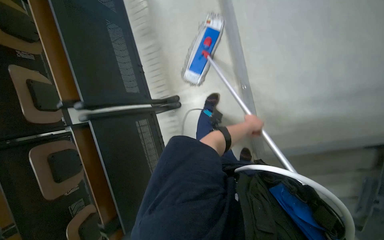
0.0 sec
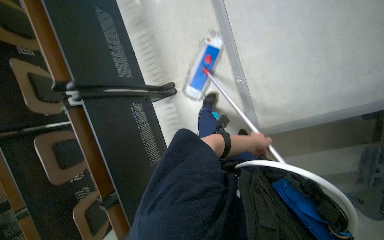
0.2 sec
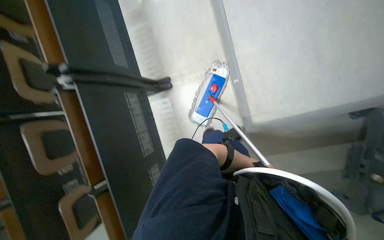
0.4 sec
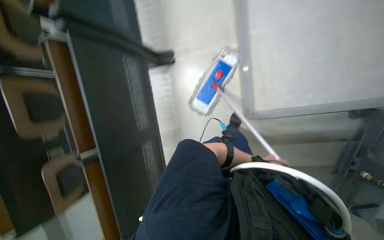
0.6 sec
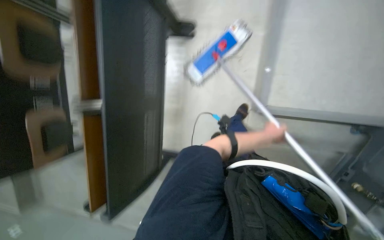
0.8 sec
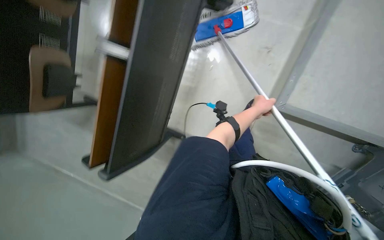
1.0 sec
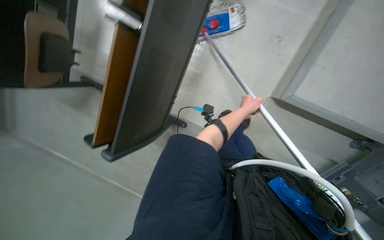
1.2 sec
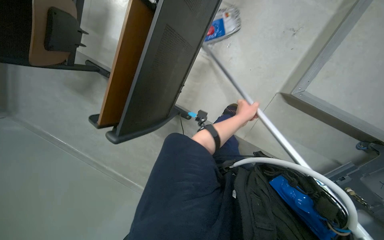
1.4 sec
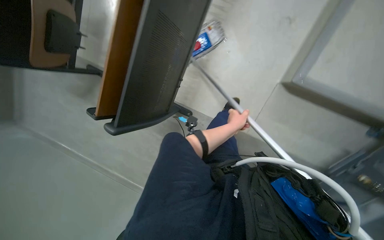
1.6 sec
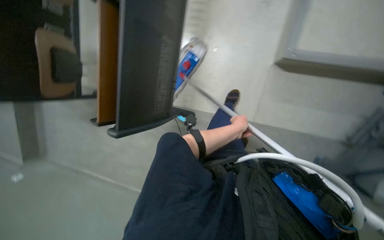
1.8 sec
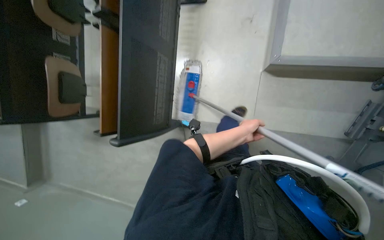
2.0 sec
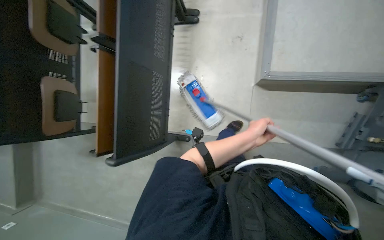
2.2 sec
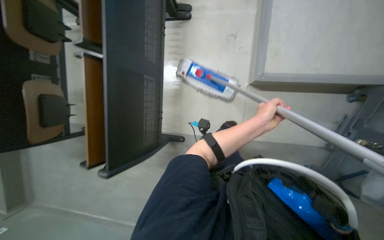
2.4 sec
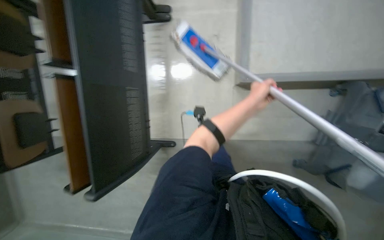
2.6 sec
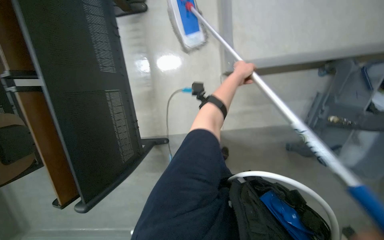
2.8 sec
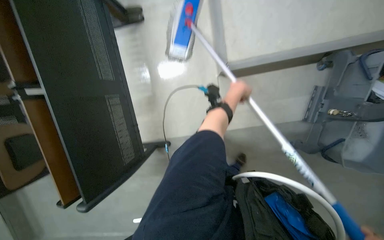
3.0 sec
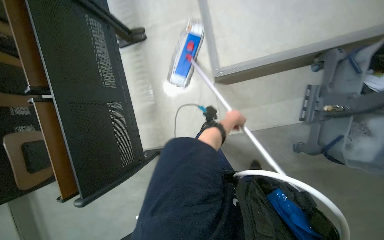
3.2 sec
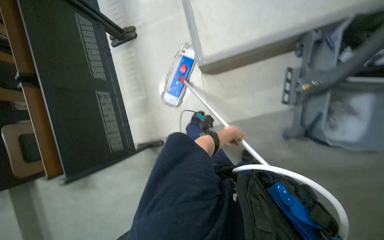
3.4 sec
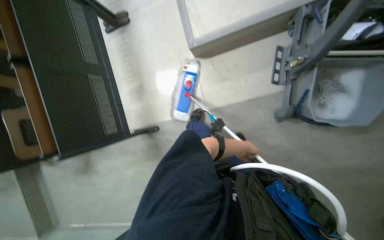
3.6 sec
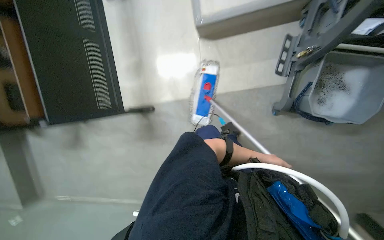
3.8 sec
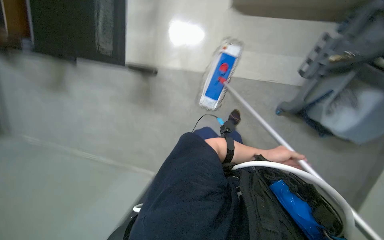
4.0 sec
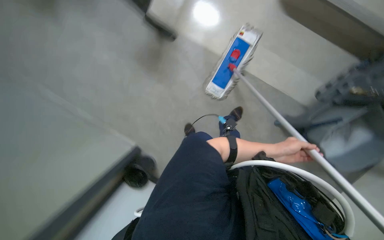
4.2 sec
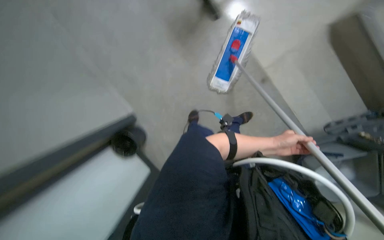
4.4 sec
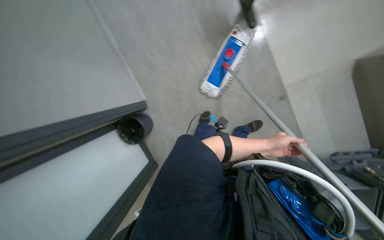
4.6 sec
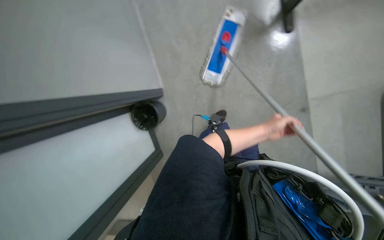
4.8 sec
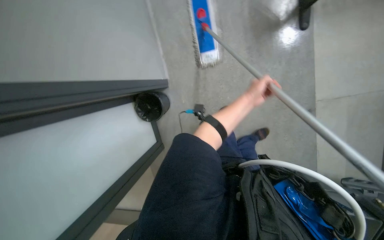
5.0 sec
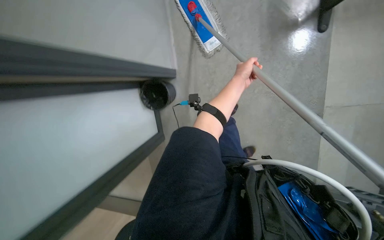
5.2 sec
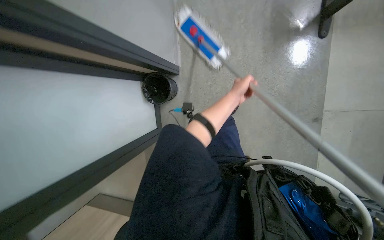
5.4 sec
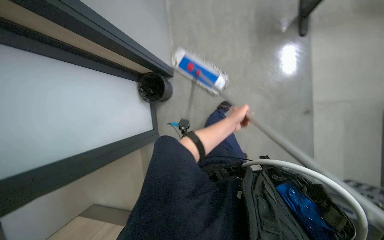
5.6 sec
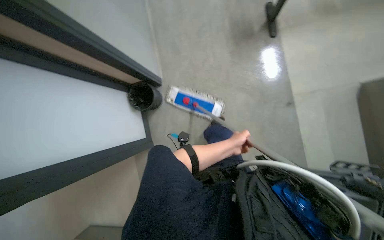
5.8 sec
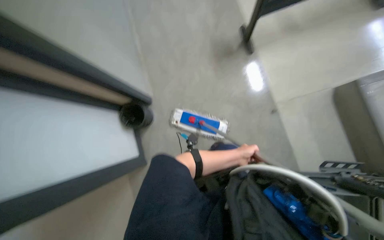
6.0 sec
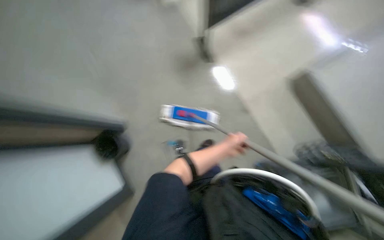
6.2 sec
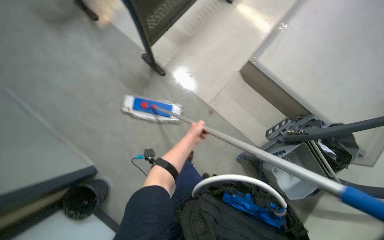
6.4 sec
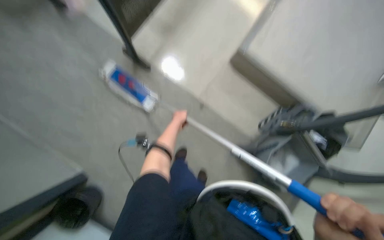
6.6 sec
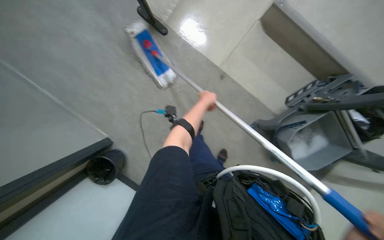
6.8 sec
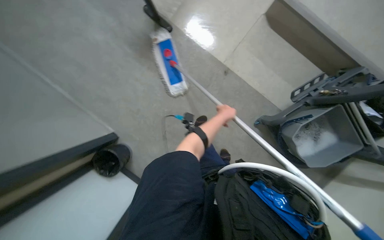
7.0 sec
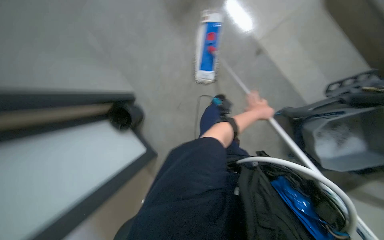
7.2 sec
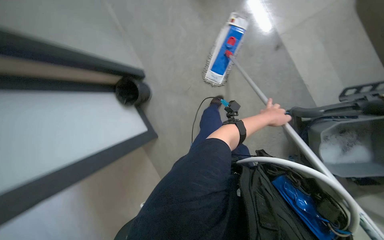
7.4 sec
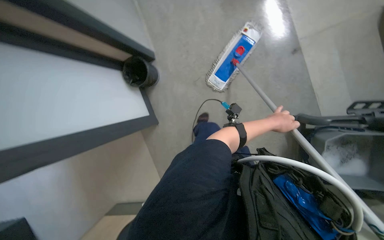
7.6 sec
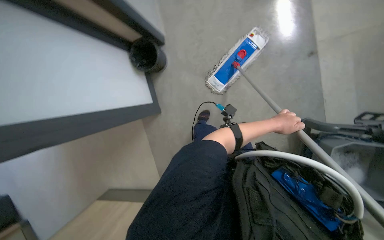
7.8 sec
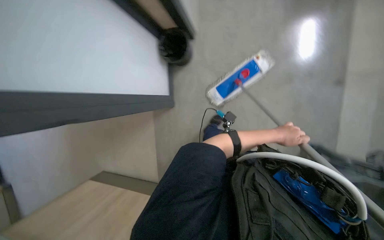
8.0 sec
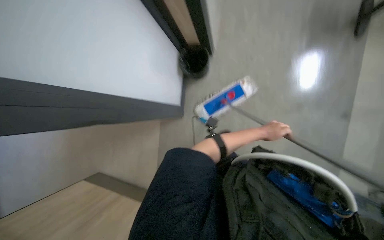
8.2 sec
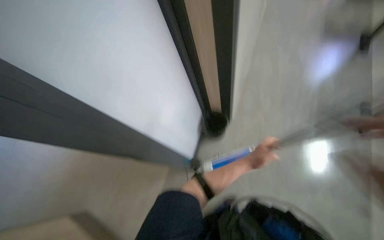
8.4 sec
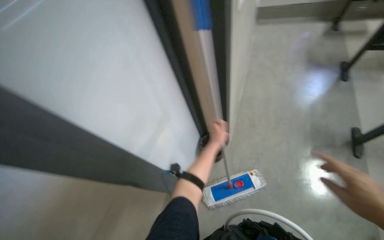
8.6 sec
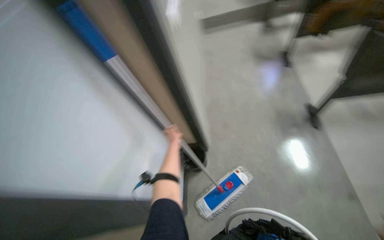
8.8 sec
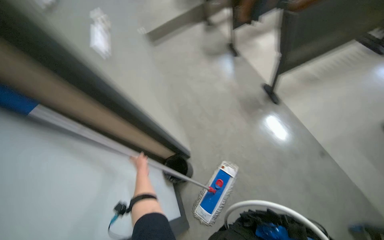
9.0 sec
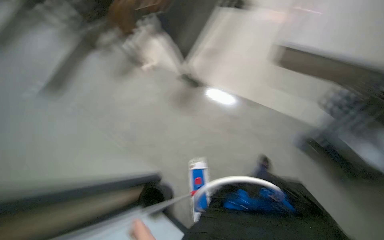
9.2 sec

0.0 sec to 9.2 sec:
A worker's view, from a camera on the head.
Job: wiping surfaces.
The whole recording: Mopping wall. The worker mops the wall with a long-handled mop.
0.0 sec to 1.6 sec: The head travels approximately 40 cm. The camera pitches downward, by about 15 degrees.
6.2 sec to 7.6 sec: The view tips downward by about 30 degrees. The left hand is displaced to the right by some 10 cm.
7.6 sec to 9.2 sec: The head turns to the right by some 65 degrees. The view tilts about 20 degrees upward.

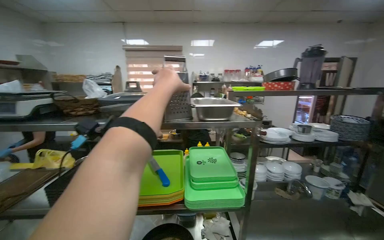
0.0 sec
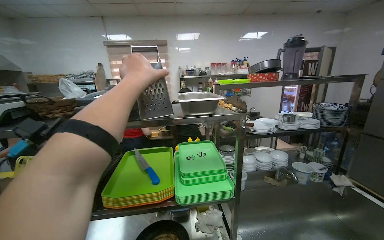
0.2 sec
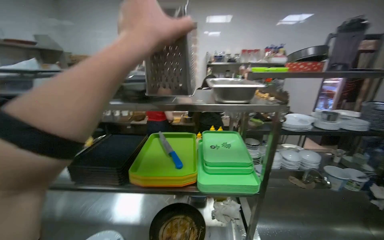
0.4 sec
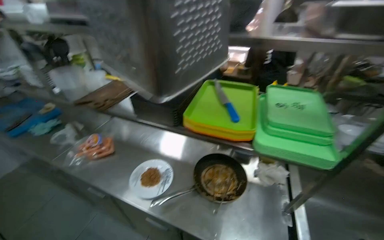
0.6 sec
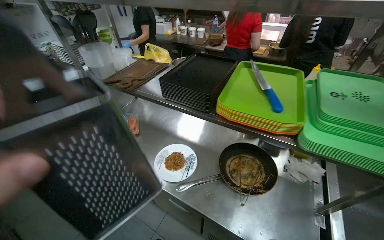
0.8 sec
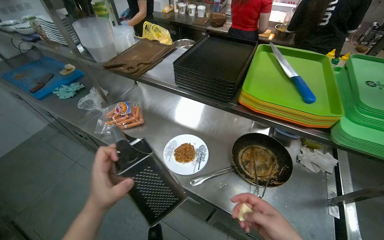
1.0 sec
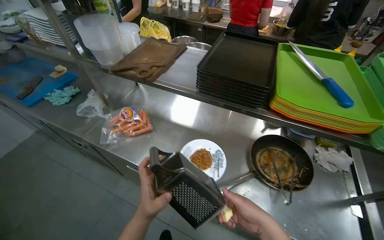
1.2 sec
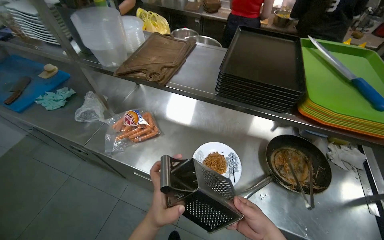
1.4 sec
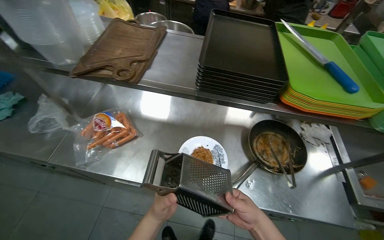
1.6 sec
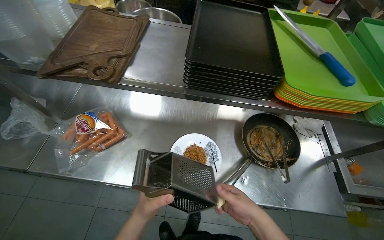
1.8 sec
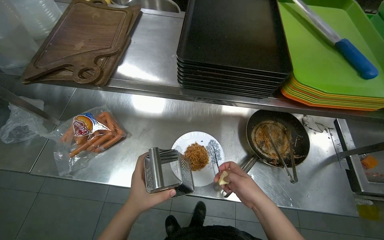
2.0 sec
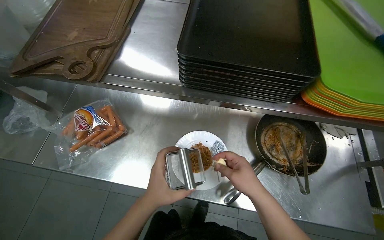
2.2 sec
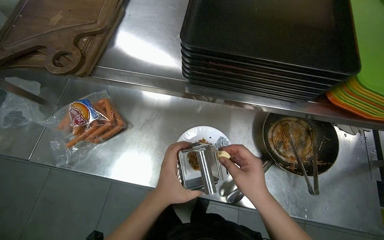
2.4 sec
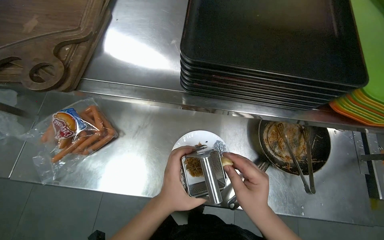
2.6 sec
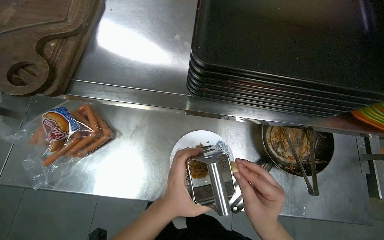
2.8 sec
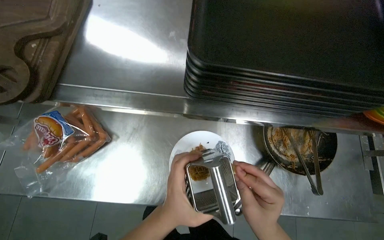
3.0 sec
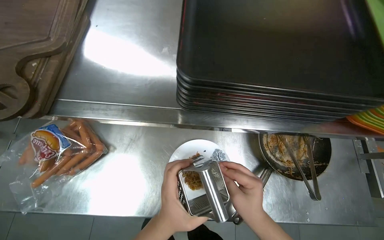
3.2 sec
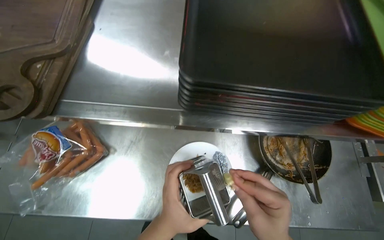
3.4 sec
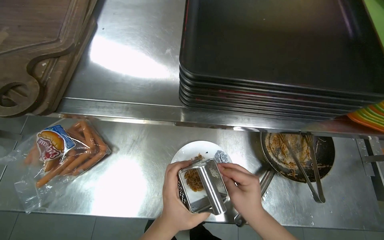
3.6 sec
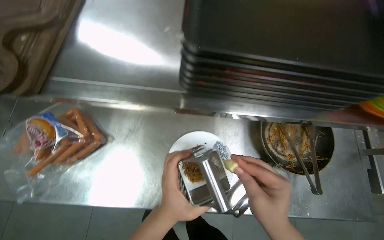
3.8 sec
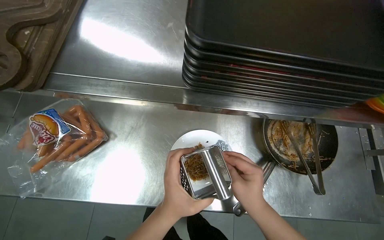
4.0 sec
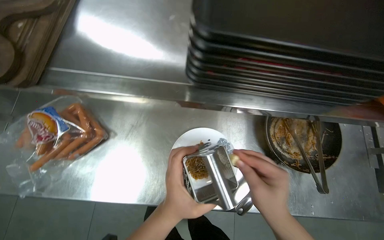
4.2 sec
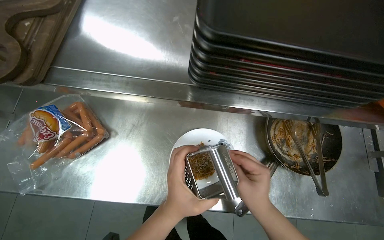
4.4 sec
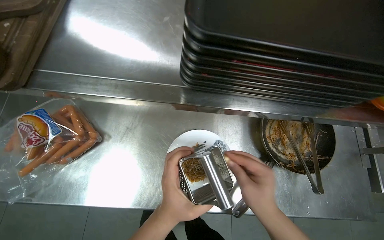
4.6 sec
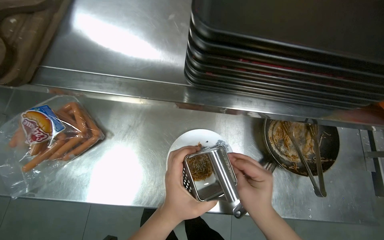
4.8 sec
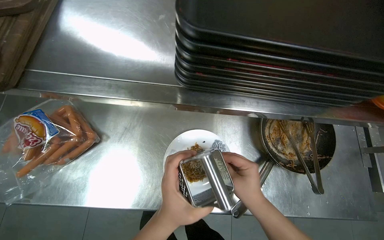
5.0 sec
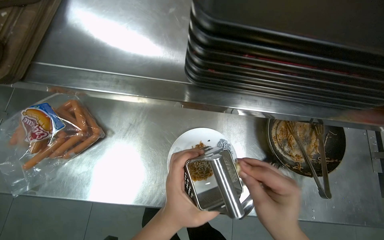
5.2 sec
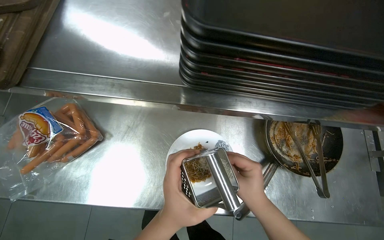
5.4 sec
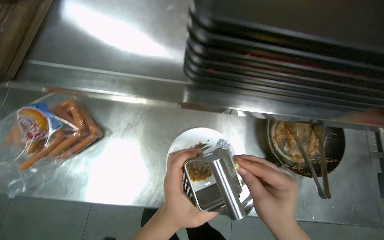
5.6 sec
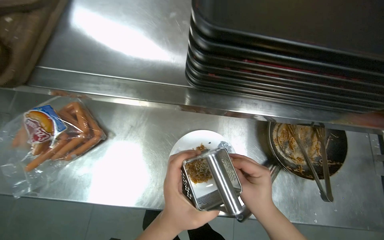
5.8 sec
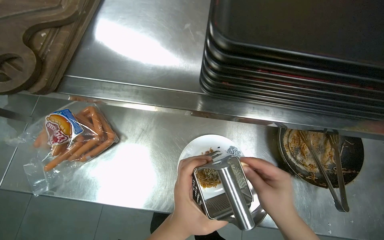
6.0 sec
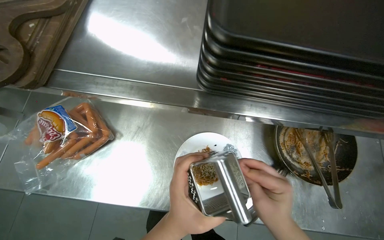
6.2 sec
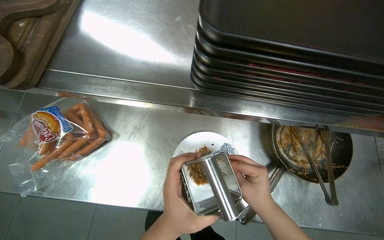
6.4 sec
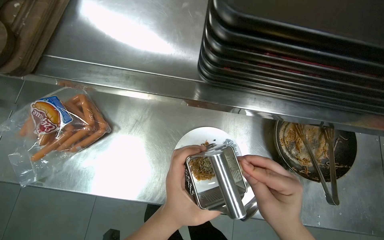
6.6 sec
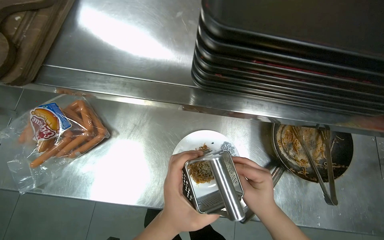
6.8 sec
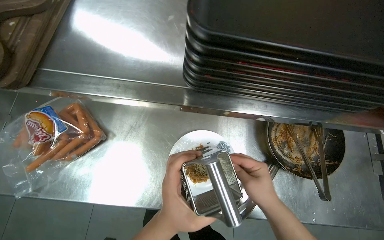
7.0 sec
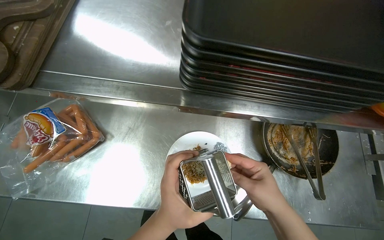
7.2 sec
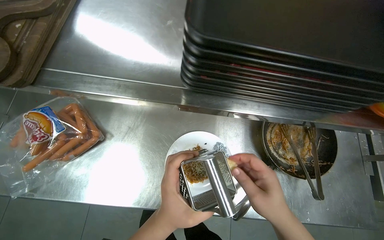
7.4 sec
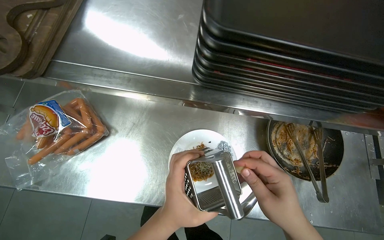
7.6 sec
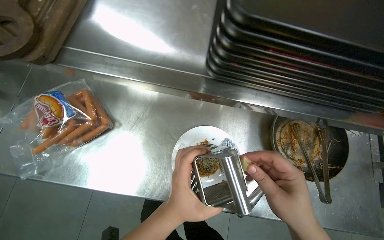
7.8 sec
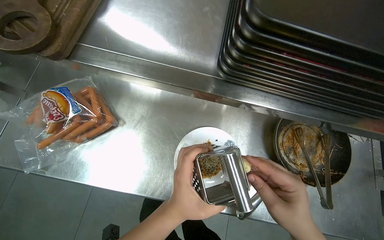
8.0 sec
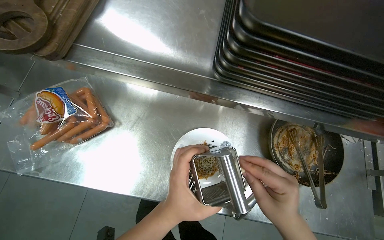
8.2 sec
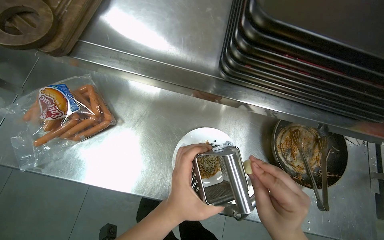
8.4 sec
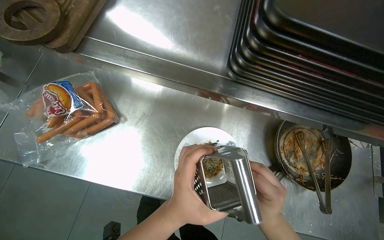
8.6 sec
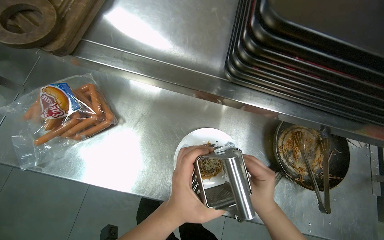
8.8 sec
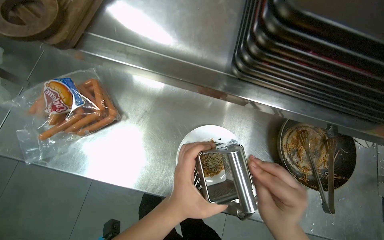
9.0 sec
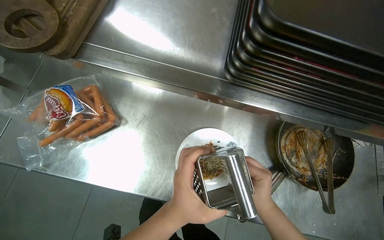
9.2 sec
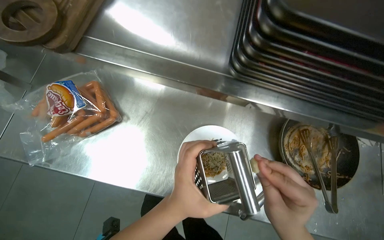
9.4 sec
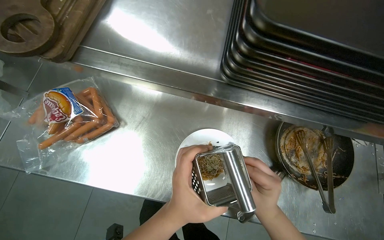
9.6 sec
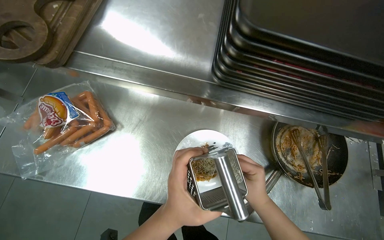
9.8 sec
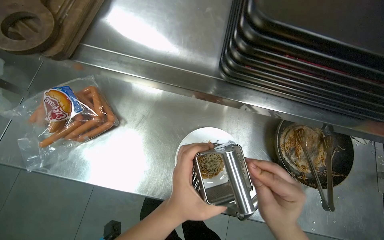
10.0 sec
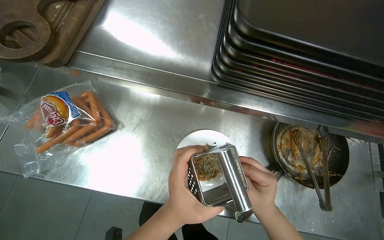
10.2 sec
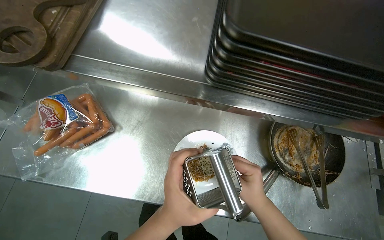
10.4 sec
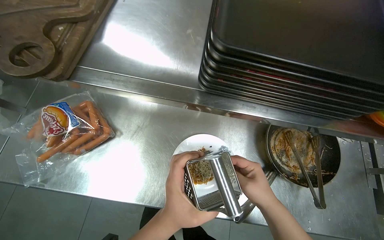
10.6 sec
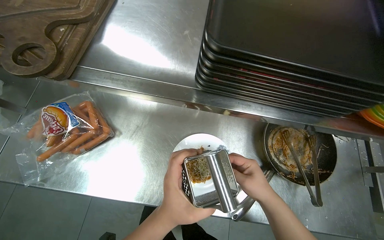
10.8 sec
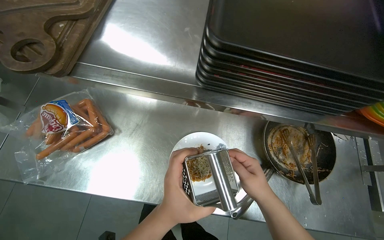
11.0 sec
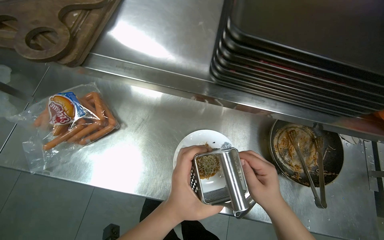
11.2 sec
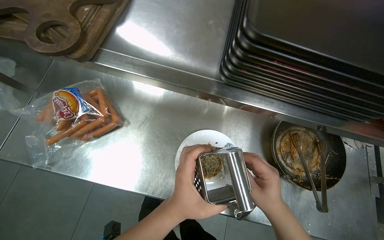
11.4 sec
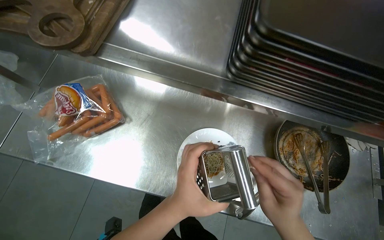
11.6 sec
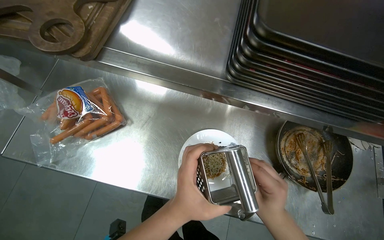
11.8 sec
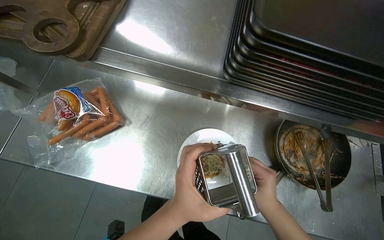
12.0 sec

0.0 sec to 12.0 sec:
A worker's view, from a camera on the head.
Job: preparing food.
The whole recording: Grating ingredient onto noodles. The worker uses a grater to grate an ingredient onto the plate of noodles.
0.0 sec to 1.6 sec: The camera is carried about 60 cm. The camera pitches downward, by about 45 degrees.
1.6 sec to 3.0 sec: The view tilts about 20 degrees downward. The two hands go some 15 cm up the picture.
3.0 sec to 7.6 sec: The hands work in one place, with small movements.
9.0 sec to 10.4 sec: The right hand moves nearer and farther over some 10 cm, changing direction 4 times.
10.4 sec to 12.0 sec: The hands make small movements and keep their place.
